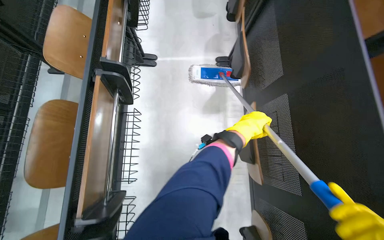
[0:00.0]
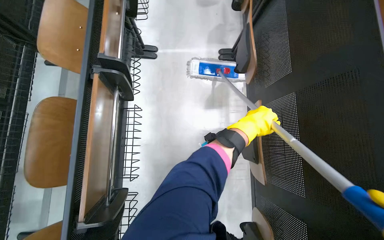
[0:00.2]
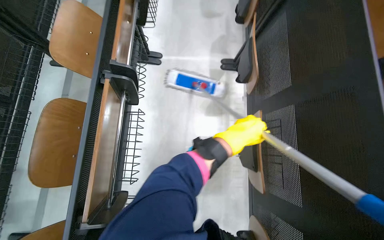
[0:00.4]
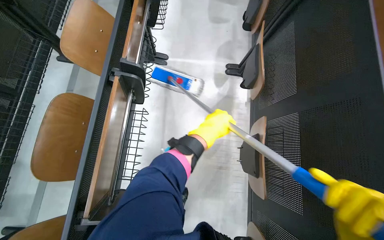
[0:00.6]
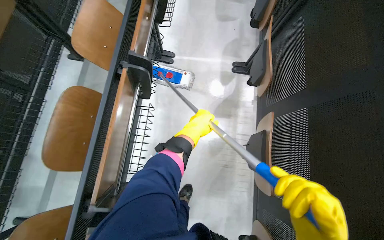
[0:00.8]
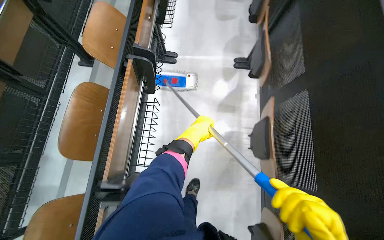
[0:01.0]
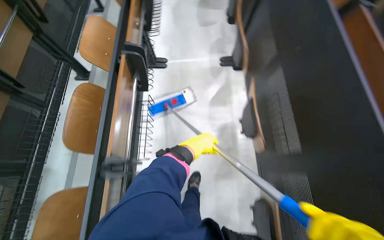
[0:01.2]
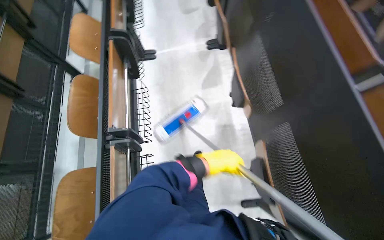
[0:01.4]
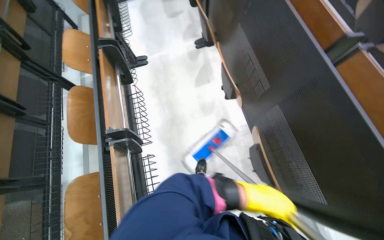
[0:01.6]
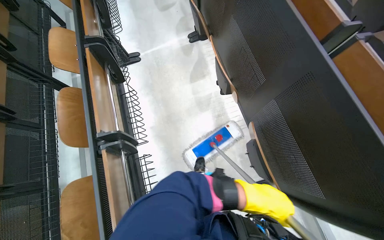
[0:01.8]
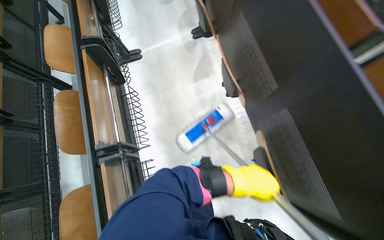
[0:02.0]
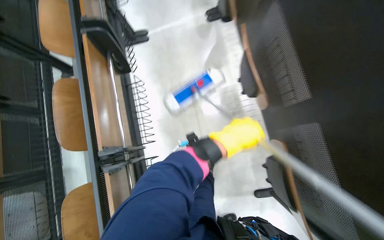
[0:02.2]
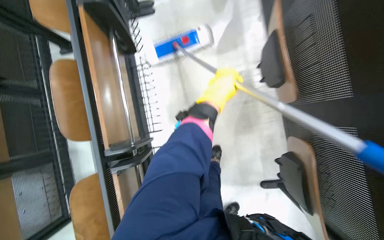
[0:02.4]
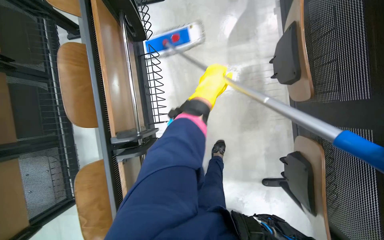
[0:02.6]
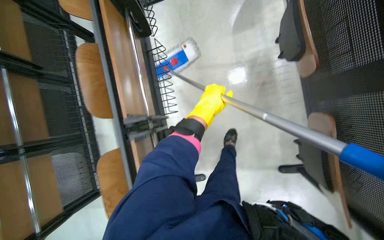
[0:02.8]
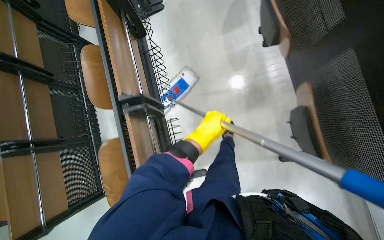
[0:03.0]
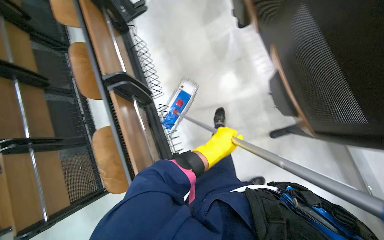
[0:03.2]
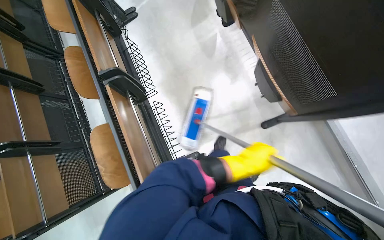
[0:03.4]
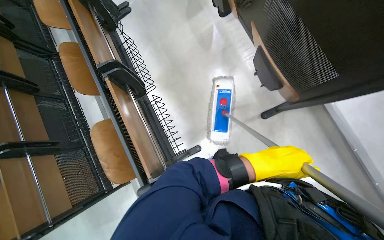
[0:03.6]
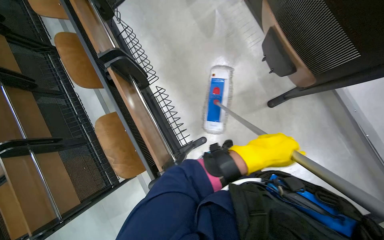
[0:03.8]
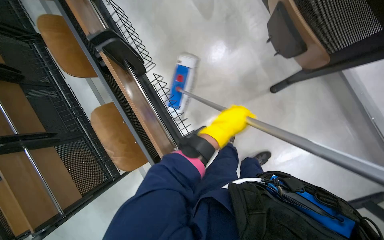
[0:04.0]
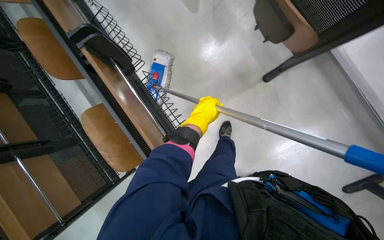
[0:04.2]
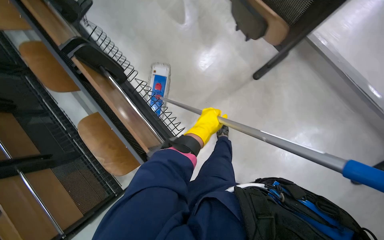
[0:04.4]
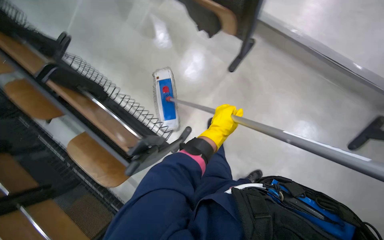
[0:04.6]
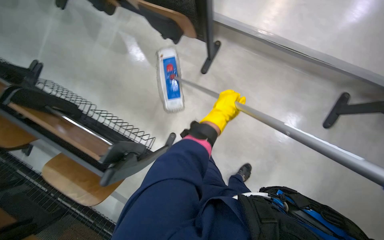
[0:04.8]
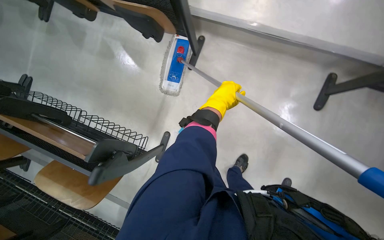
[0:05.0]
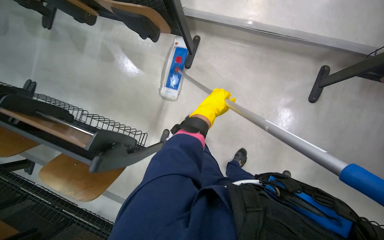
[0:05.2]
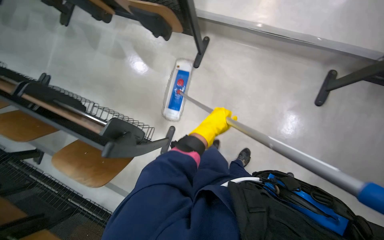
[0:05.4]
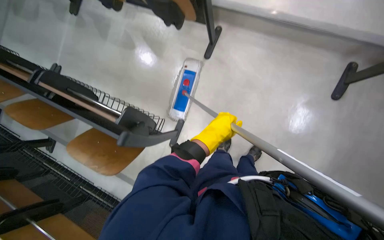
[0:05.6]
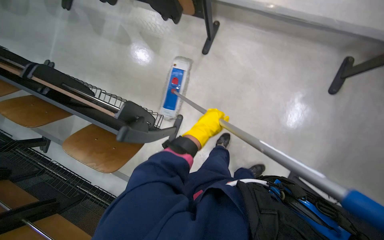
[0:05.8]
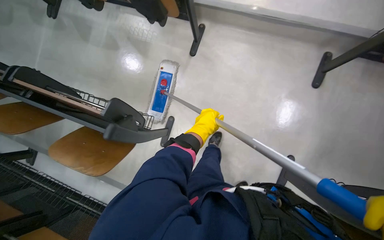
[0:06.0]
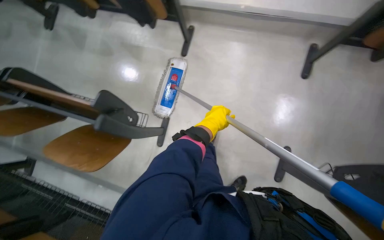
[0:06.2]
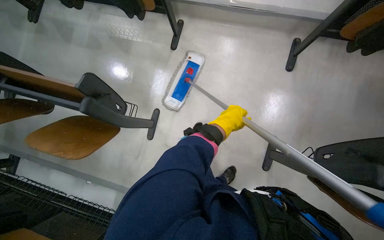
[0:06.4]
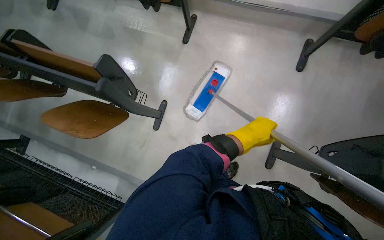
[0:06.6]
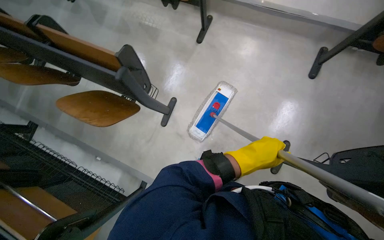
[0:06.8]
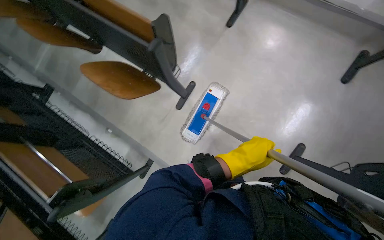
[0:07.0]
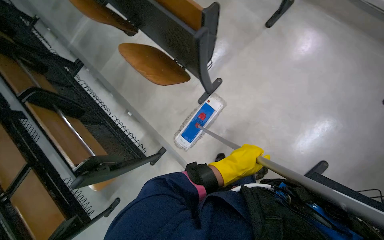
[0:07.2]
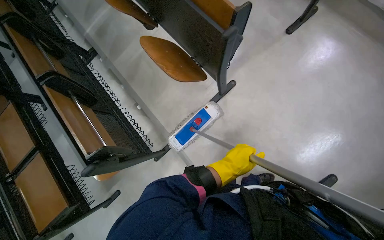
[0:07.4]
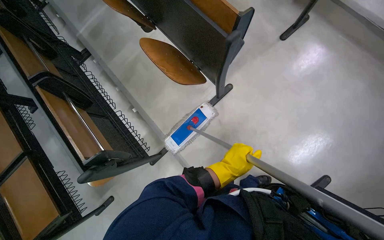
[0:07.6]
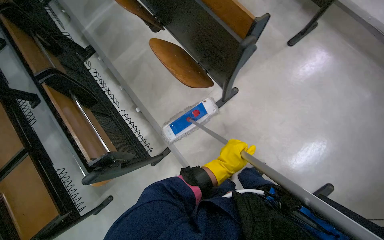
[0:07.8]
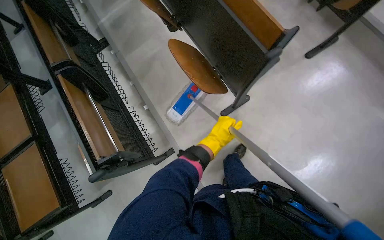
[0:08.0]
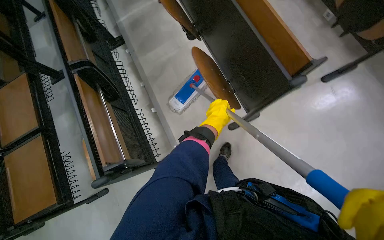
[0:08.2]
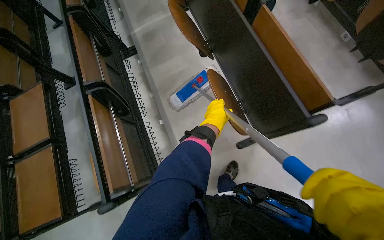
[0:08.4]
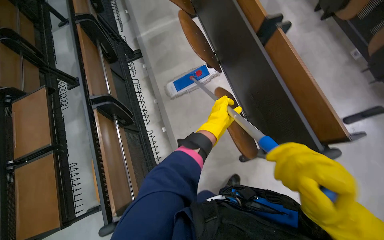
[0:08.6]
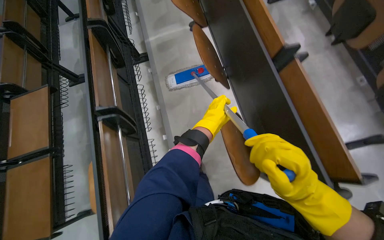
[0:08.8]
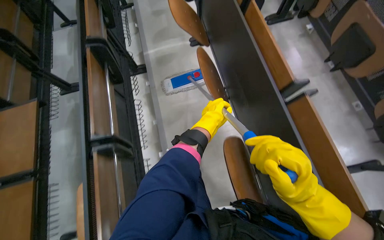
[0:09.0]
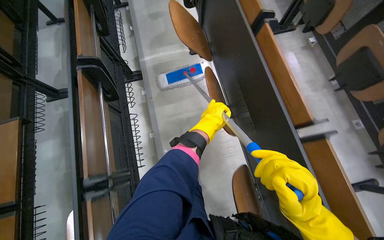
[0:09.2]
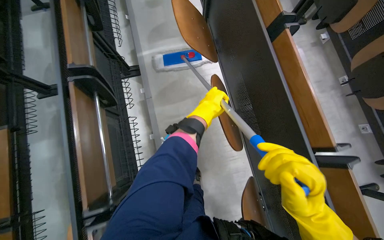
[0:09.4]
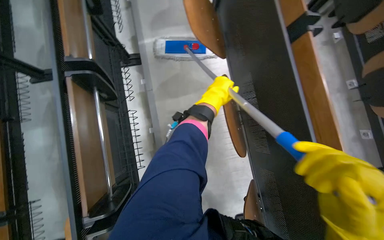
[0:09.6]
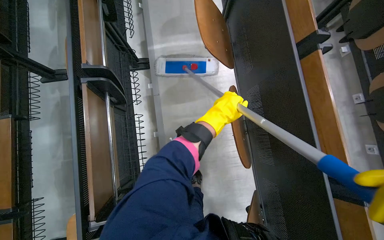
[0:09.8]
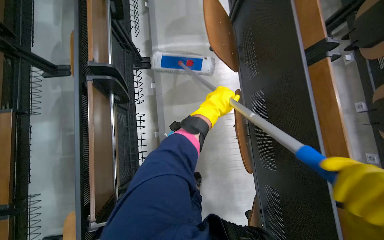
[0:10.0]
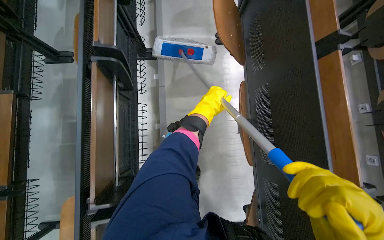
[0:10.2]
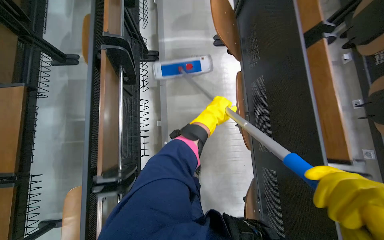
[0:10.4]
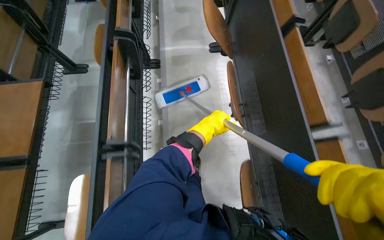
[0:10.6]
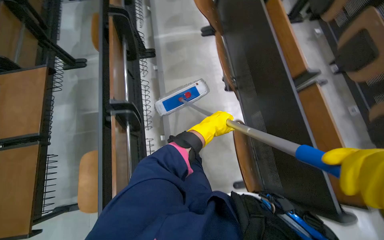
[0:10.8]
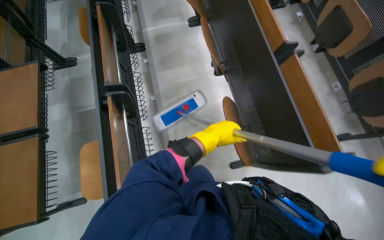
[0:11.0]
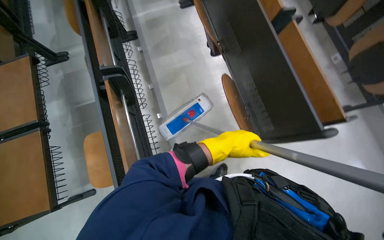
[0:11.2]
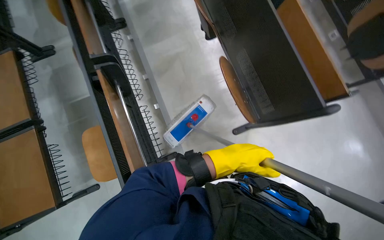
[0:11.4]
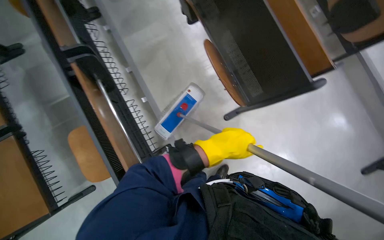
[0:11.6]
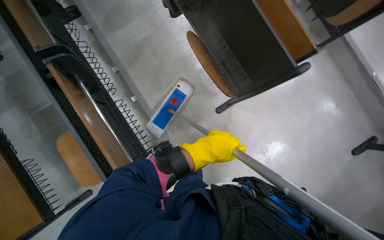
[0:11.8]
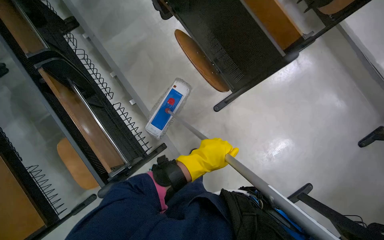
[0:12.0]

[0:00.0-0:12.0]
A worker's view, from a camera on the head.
Job: mopping floor.
The whole recording: Mopping lecture hall floor. The worker mops the floor in the lecture hall between the rows of desks.
0:00.0 to 0:01.6: The wearer moves some 50 cm.
0:01.6 to 0:03.0: The wearer looks some 15 degrees further downward. The left hand heads to the left and up the picture, covering about 30 cm.
0:03.0 to 0:04.4: Everything in view rotates some 25 degrees counterclockwise. The left hand travels to the right and back again, about 30 cm each way.
0:04.4 to 0:06.0: The camera travels some 40 cm. The camera pitches upward, by roughly 10 degrees. The scene rotates counterclockwise by approximately 30 degrees.
0:06.0 to 0:07.6: The camera travels some 50 cm. Everything in view rotates about 30 degrees clockwise.
0:07.6 to 0:09.0: The camera is carried some 60 cm. The scene turns approximately 30 degrees clockwise in the picture.
0:10.4 to 0:12.0: The camera is carried some 70 cm. The scene rotates counterclockwise by approximately 30 degrees.

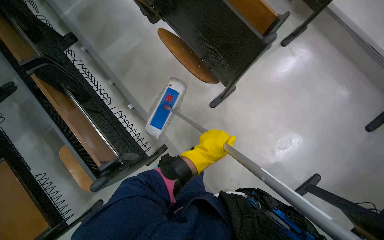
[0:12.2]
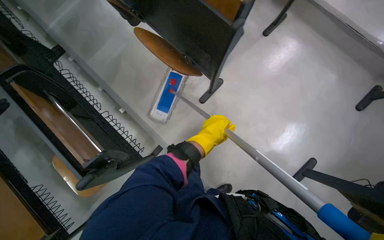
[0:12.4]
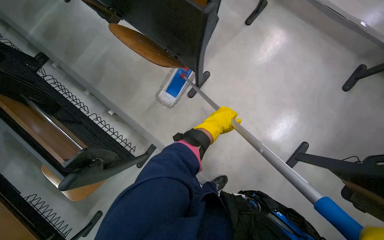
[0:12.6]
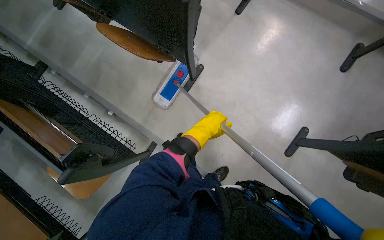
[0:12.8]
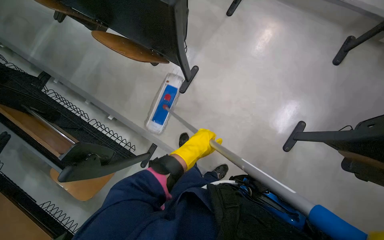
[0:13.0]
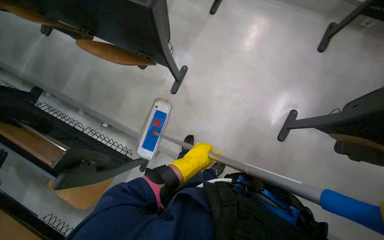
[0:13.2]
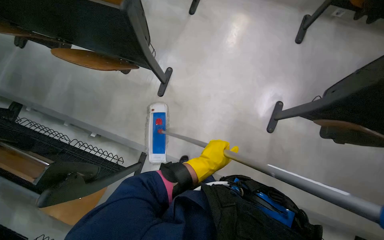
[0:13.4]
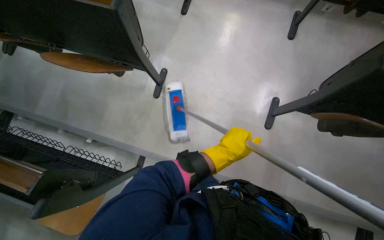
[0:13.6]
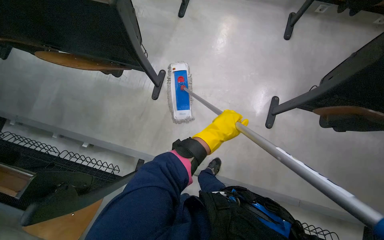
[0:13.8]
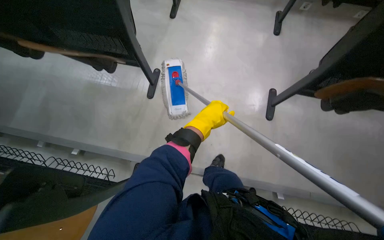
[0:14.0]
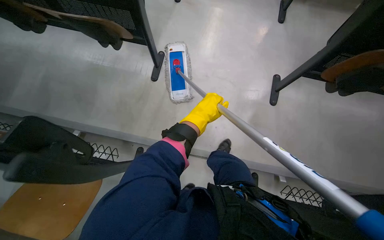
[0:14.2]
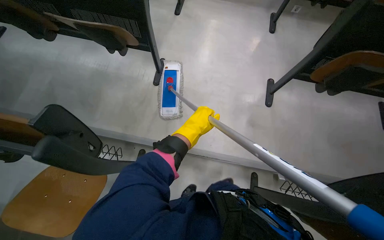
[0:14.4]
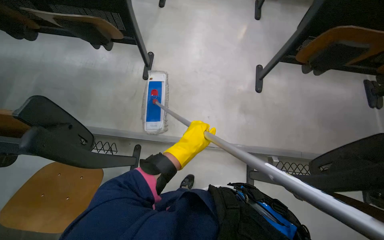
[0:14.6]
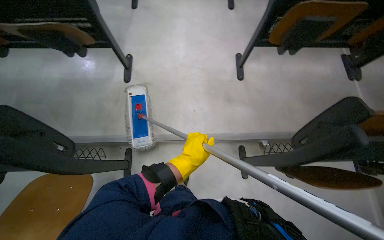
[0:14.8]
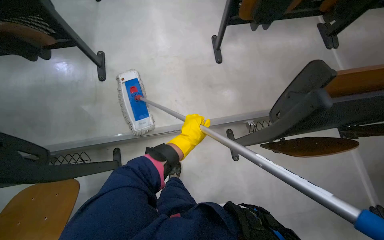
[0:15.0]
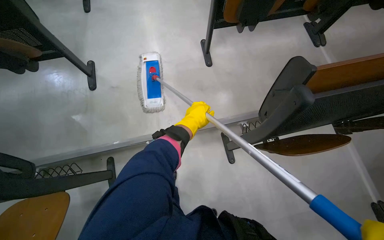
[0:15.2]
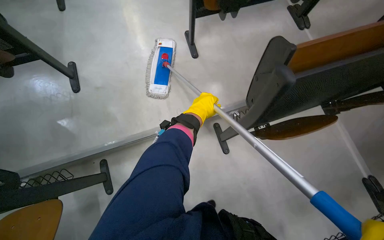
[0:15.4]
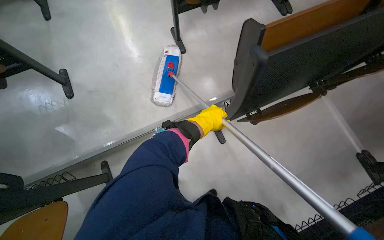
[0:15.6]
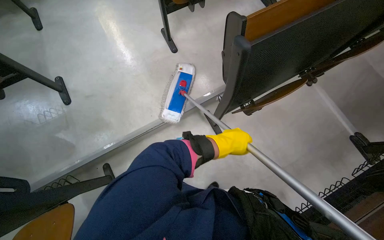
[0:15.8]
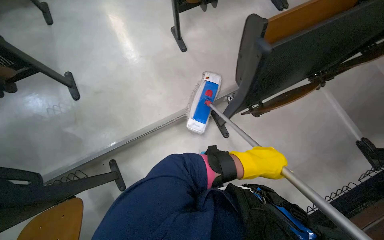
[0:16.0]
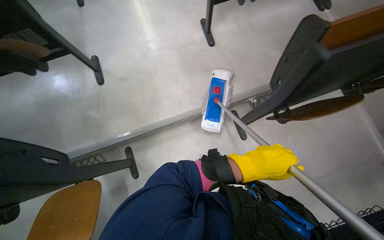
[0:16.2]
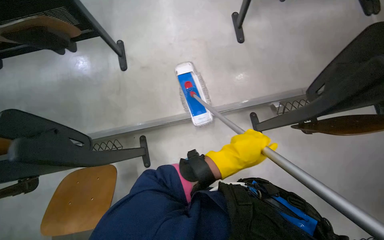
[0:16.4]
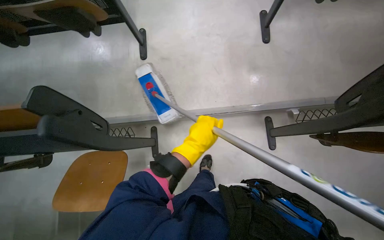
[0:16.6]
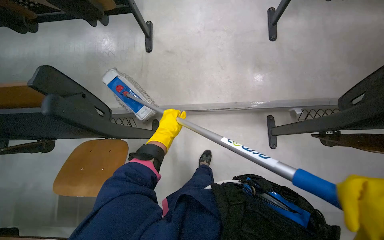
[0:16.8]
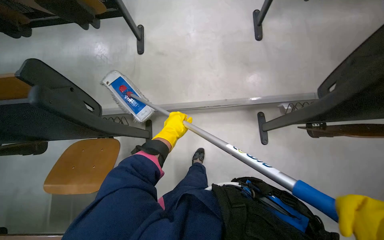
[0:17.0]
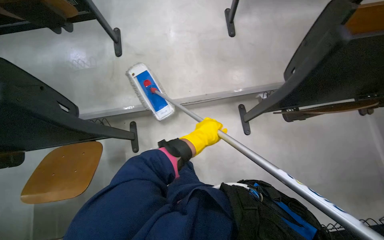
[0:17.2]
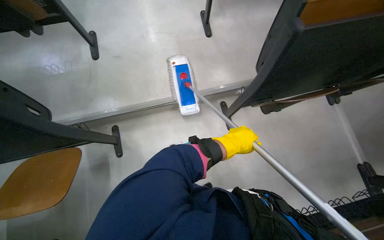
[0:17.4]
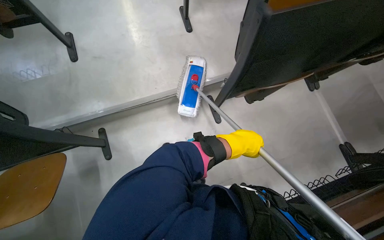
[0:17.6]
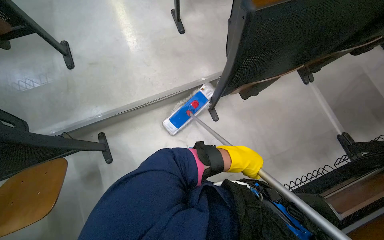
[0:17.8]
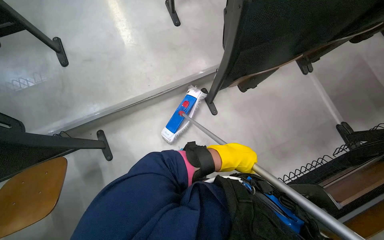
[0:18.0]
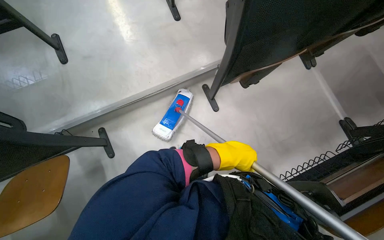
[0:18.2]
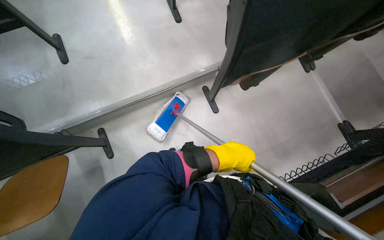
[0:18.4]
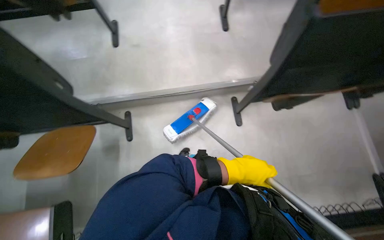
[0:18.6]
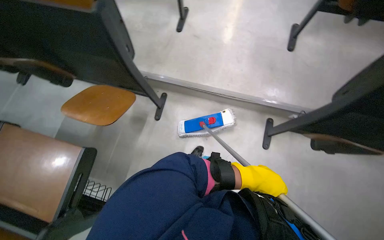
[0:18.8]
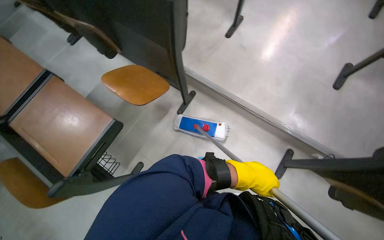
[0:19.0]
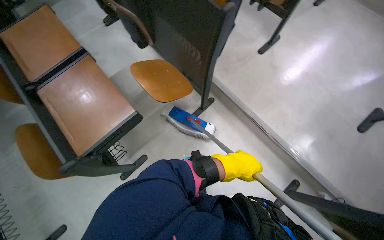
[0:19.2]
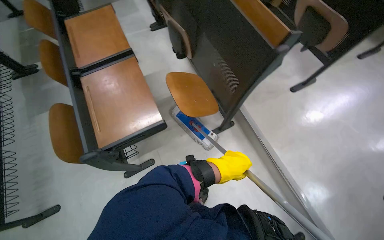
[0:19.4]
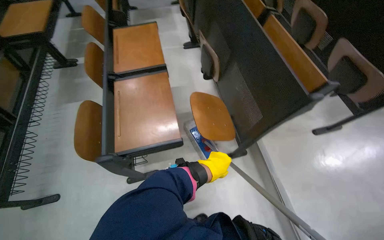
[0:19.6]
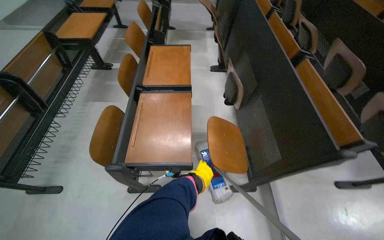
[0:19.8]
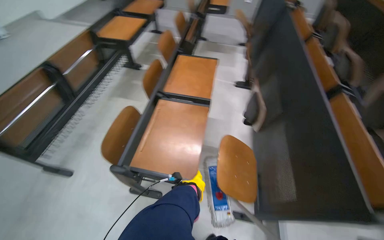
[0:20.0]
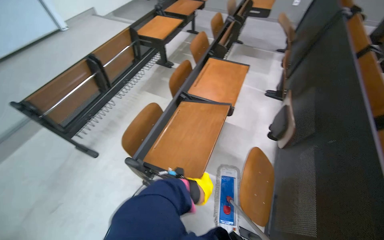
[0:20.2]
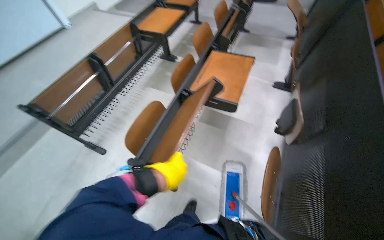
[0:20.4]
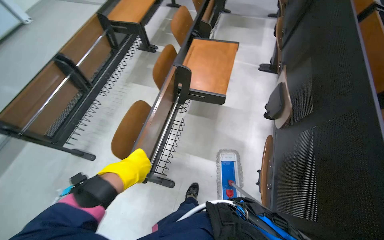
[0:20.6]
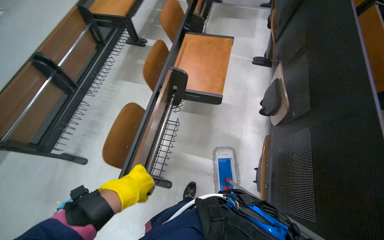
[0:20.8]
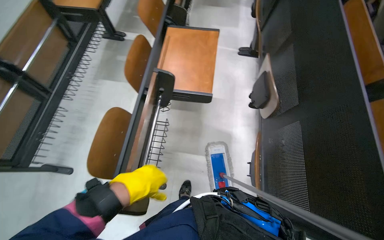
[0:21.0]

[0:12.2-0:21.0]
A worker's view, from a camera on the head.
Job: mopping floor.
The whole recording: Mopping lecture hall floor. The worker mops the floor in the lecture hall between the rows of desks.
0:12.2 to 0:13.6: The camera is carried some 40 cm. Everything in view rotates about 30 degrees counterclockwise.
0:13.6 to 0:15.2: The wearer moves about 60 cm. The wearer's head swings some 30 degrees to the right.
0:16.6 to 0:18.0: The head rotates roughly 20 degrees to the right. The left hand is displaced to the right by approximately 40 cm.
0:18.0 to 0:19.6: The head rotates about 105 degrees to the left. The wearer looks roughly 15 degrees further upward.
0:19.6 to 0:21.0: The wearer looks some 20 degrees further to the left.
